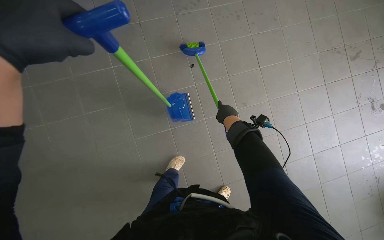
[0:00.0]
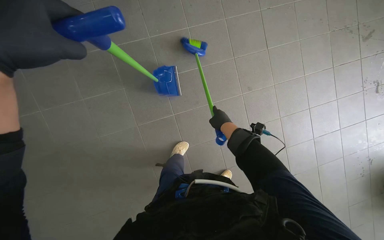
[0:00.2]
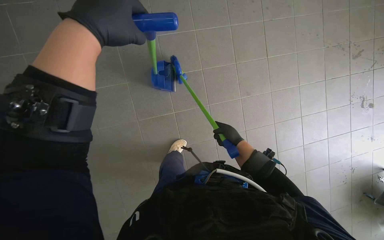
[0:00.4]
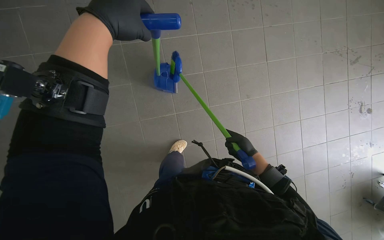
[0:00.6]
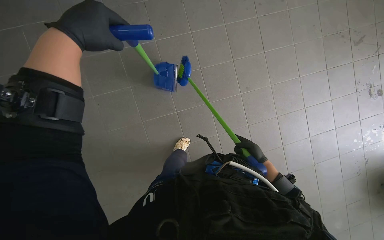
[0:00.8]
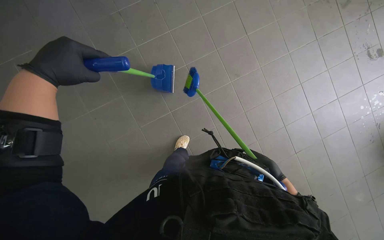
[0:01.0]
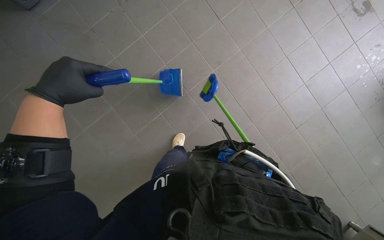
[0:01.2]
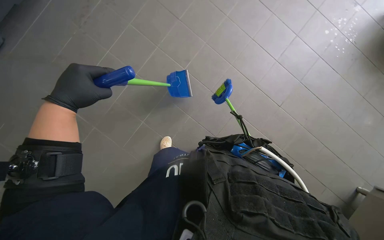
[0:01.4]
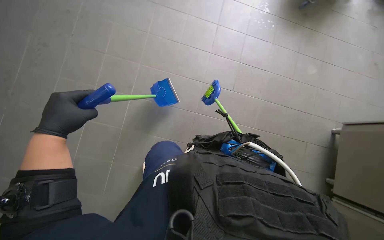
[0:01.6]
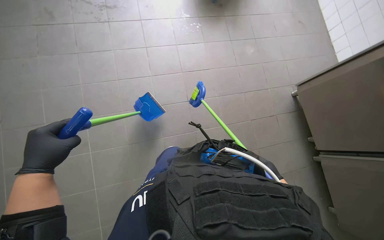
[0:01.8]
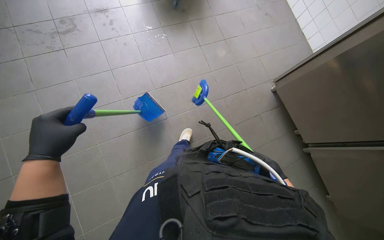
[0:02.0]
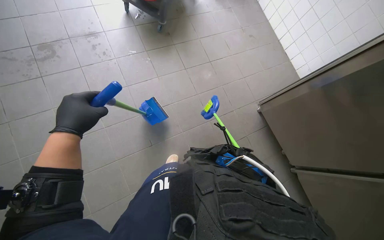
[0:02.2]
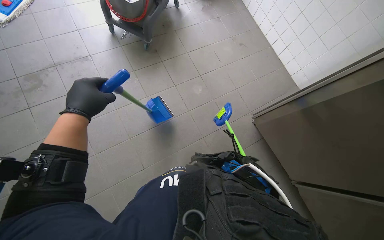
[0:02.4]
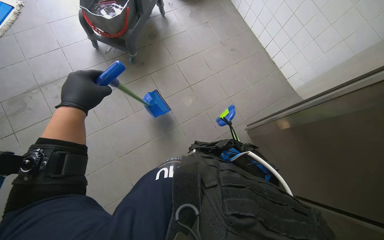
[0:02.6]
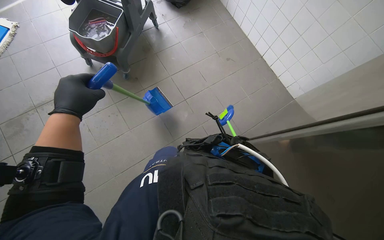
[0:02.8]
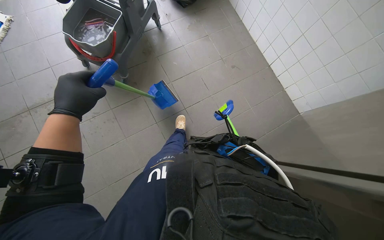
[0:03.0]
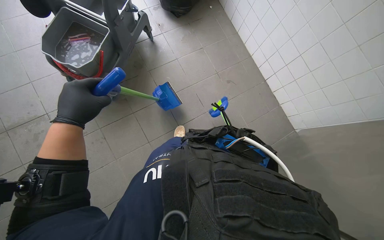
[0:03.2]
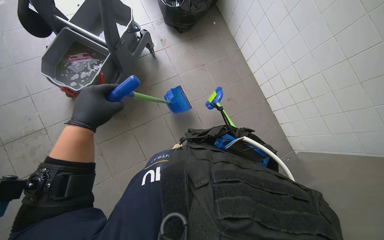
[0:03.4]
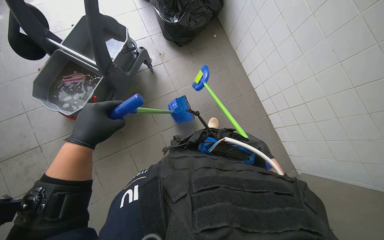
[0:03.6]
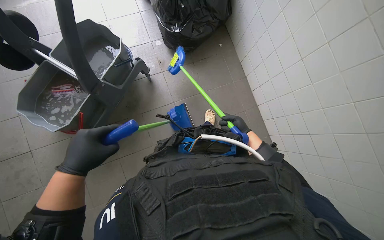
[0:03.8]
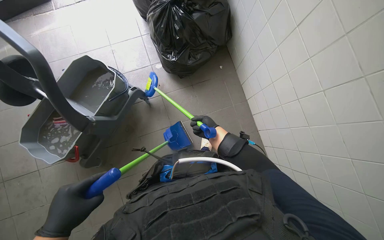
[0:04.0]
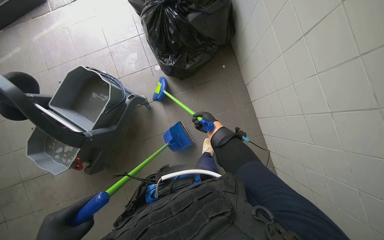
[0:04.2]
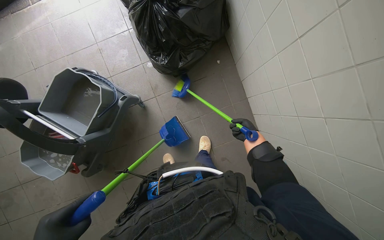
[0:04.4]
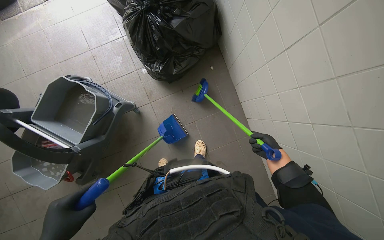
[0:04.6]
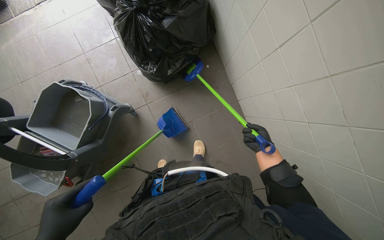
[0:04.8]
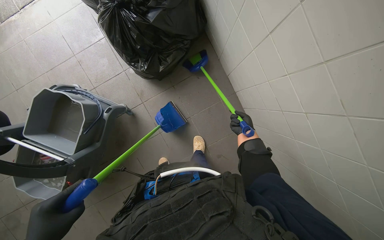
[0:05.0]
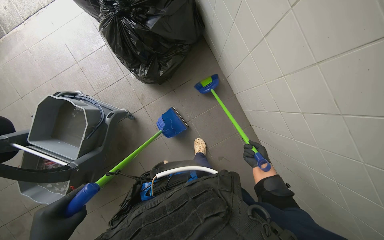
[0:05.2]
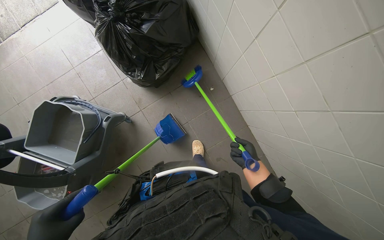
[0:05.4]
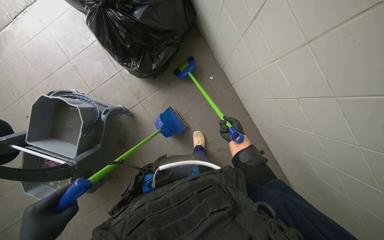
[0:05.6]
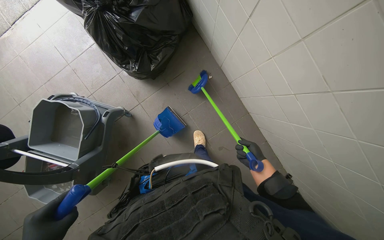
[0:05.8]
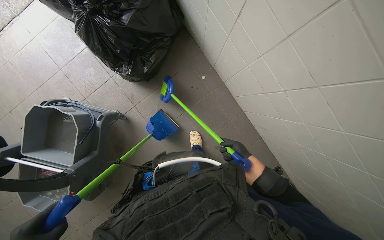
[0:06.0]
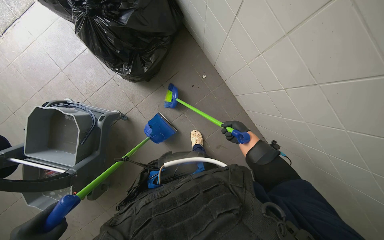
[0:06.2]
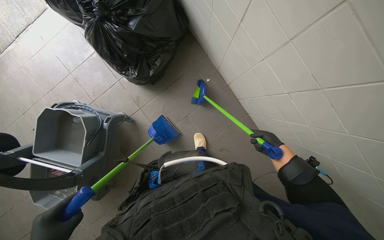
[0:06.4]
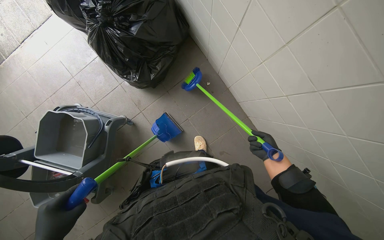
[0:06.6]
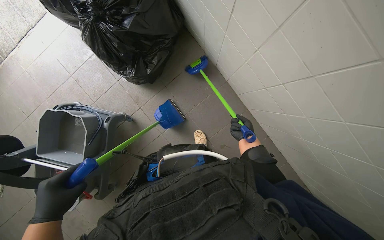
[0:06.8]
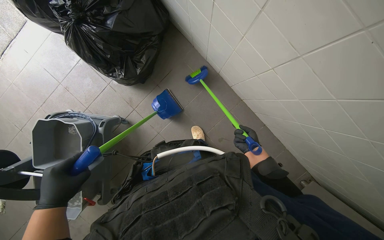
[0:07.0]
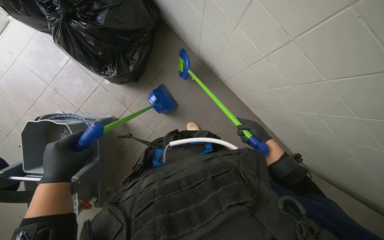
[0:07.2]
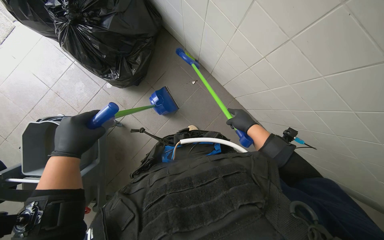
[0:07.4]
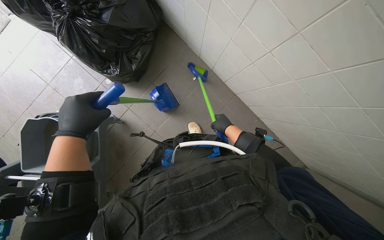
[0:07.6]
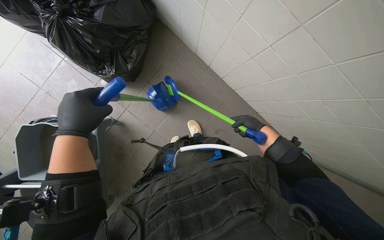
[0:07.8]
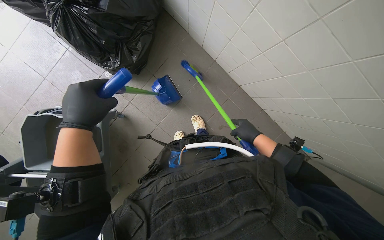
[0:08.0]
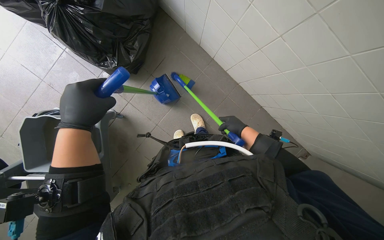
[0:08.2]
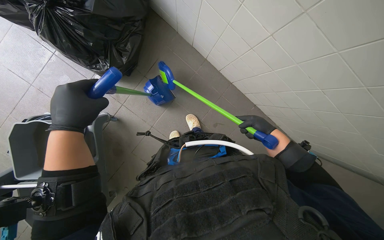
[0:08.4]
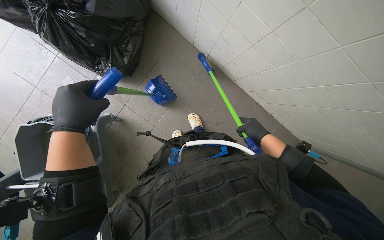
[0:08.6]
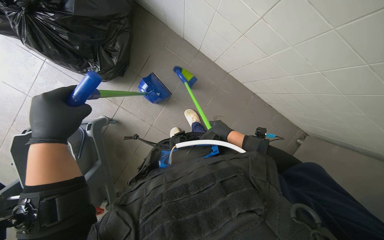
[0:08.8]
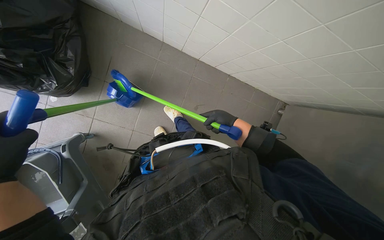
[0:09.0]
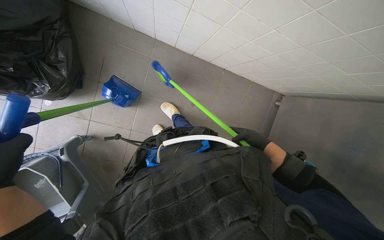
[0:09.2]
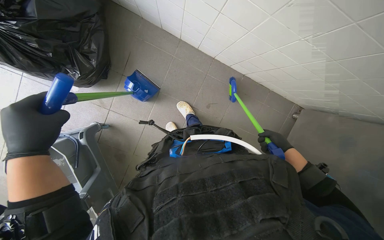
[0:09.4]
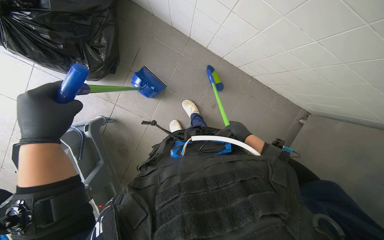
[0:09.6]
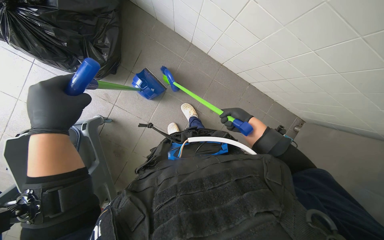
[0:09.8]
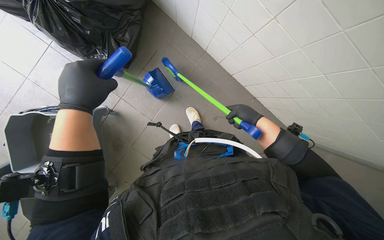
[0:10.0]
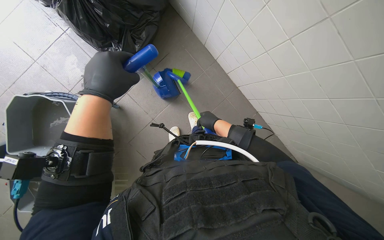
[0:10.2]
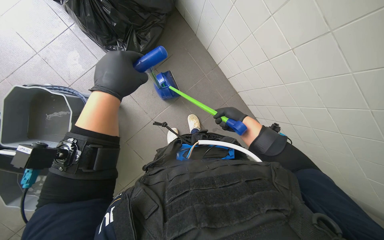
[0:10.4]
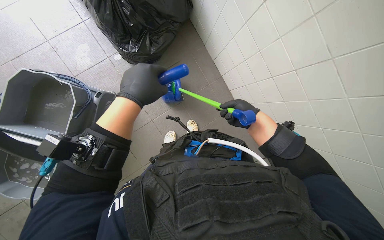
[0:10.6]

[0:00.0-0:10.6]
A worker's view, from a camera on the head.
Job: sweeping floor.
The whole recording: Sweeping tiled floor. The worker sweeps the tiled floor with a broom and dustpan, collecting debris.
0:00.0 to 0:01.6: The left hand moves farther from the camera, some 10 cm.
0:01.6 to 0:03.0: The head travels roughly 50 cm.
0:03.0 to 0:04.6: The camera is carried approximately 60 cm.
0:04.6 to 0:06.0: The right hand moves nearer and farther over approximately 15 cm, changing direction 3 times.
0:06.0 to 0:07.6: The right hand travels to the right and back again, roughly 15 cm each way.
0:07.6 to 0:09.0: The right hand swings left and right, approximately 15 cm each way, with 3 reversals.
0:09.0 to 0:10.6: The scene turns about 40 degrees clockwise in the picture.

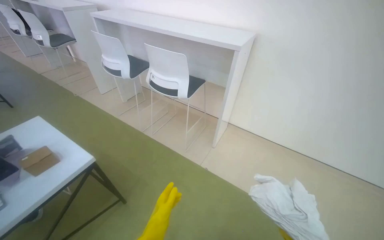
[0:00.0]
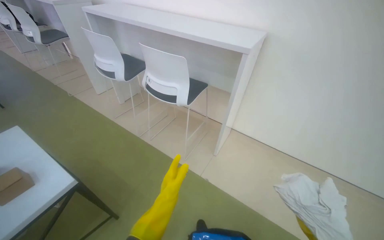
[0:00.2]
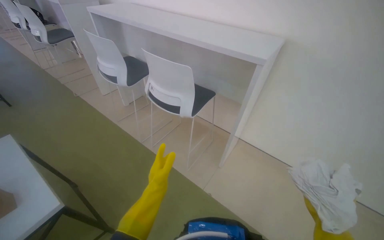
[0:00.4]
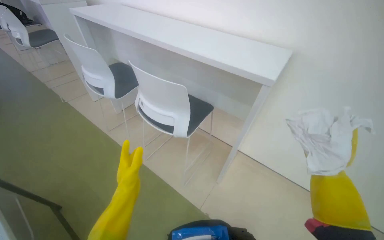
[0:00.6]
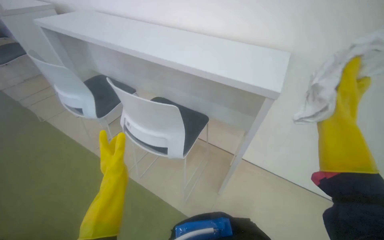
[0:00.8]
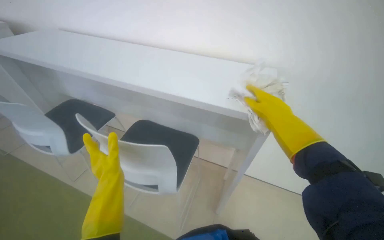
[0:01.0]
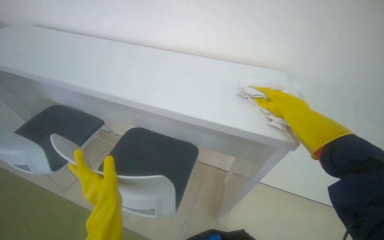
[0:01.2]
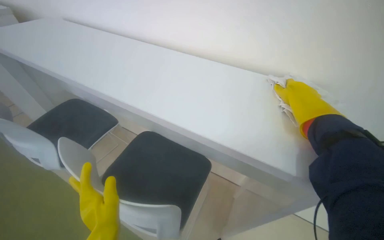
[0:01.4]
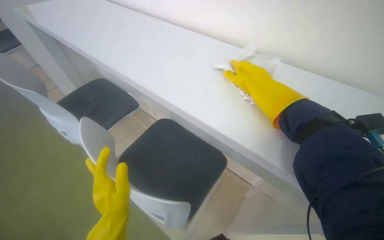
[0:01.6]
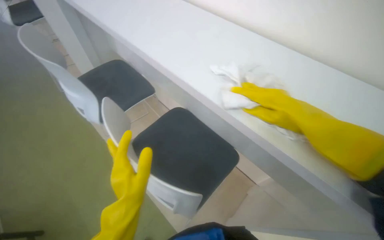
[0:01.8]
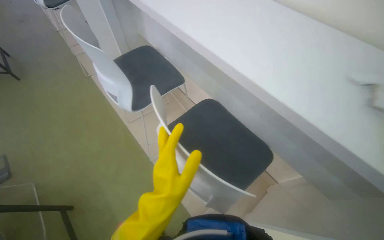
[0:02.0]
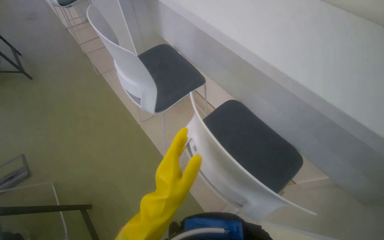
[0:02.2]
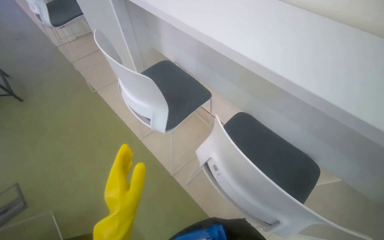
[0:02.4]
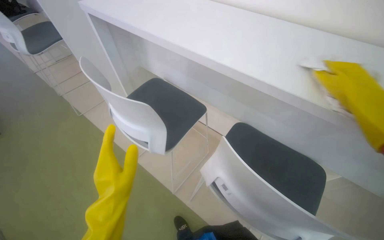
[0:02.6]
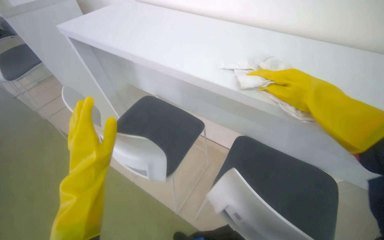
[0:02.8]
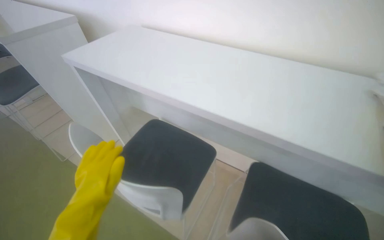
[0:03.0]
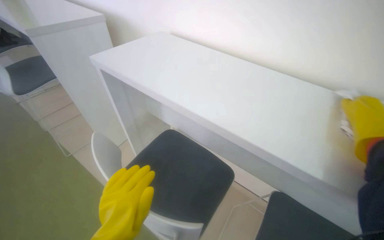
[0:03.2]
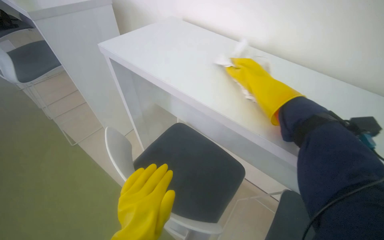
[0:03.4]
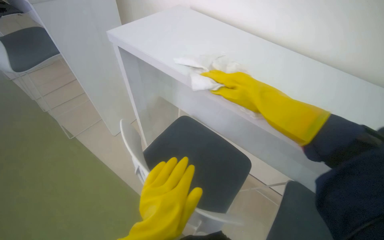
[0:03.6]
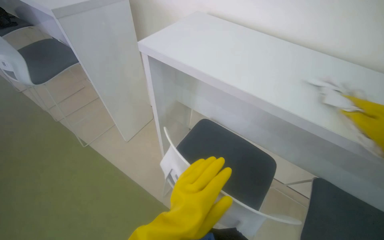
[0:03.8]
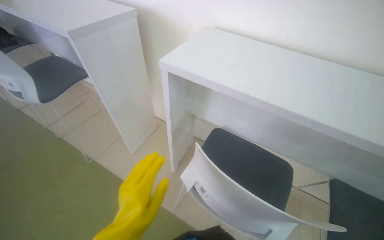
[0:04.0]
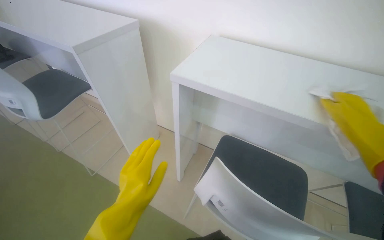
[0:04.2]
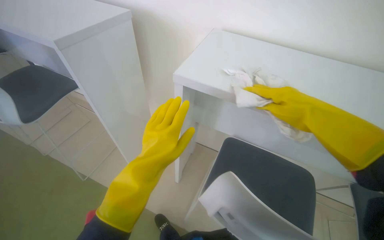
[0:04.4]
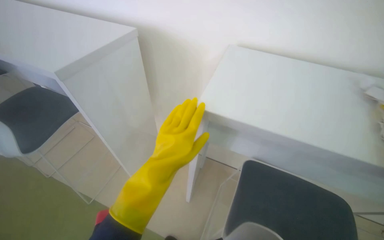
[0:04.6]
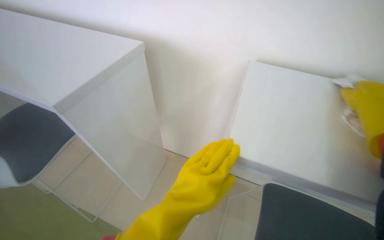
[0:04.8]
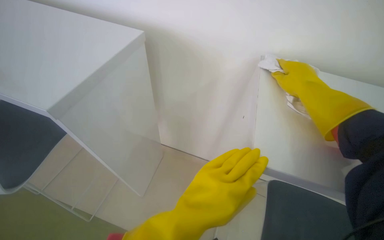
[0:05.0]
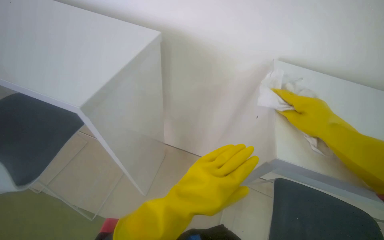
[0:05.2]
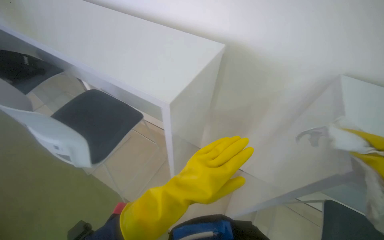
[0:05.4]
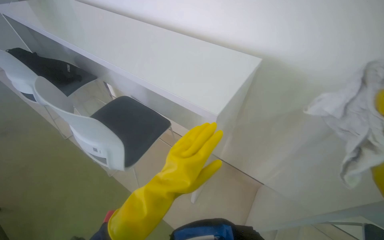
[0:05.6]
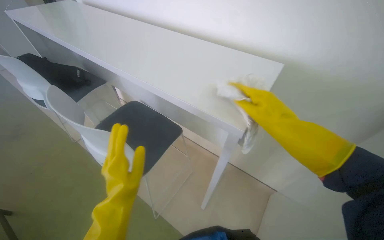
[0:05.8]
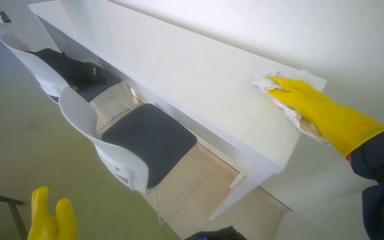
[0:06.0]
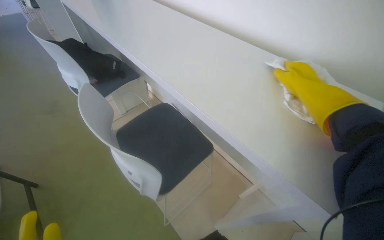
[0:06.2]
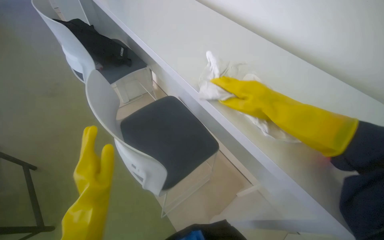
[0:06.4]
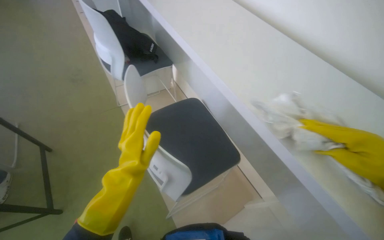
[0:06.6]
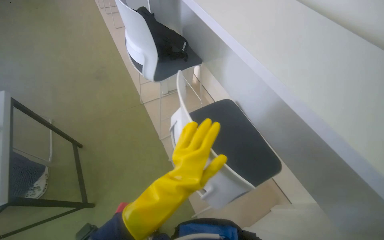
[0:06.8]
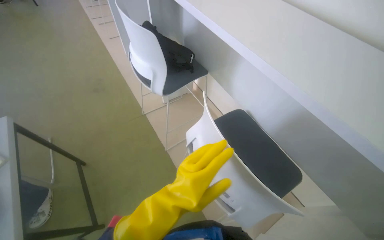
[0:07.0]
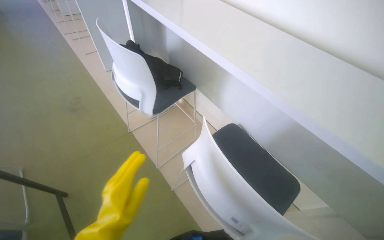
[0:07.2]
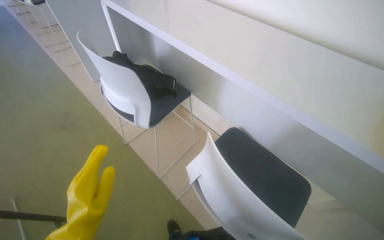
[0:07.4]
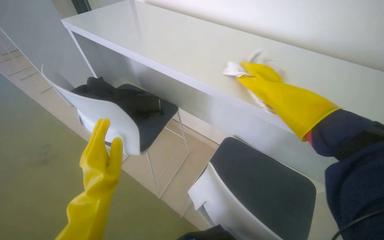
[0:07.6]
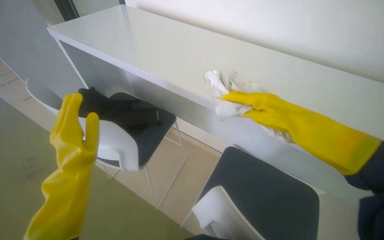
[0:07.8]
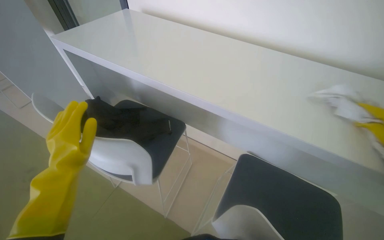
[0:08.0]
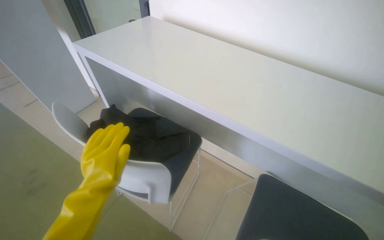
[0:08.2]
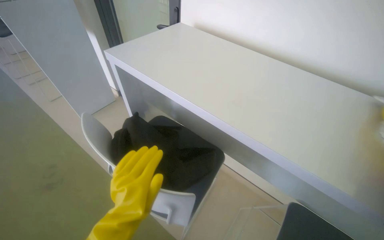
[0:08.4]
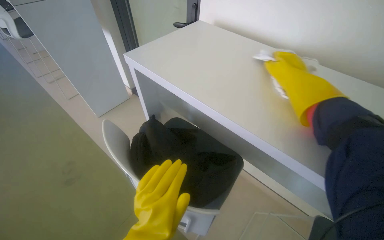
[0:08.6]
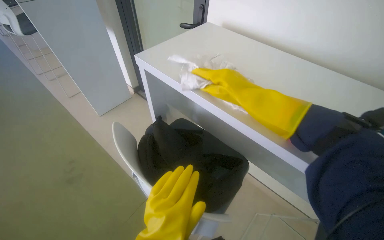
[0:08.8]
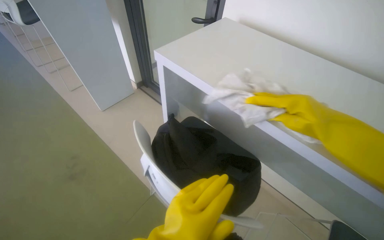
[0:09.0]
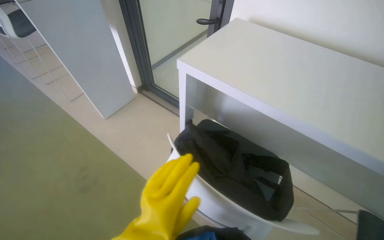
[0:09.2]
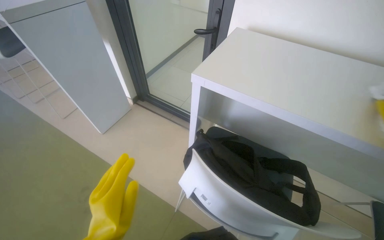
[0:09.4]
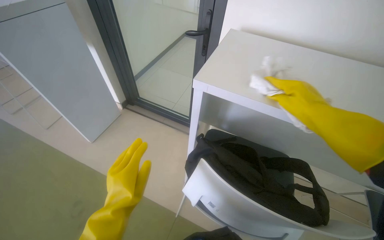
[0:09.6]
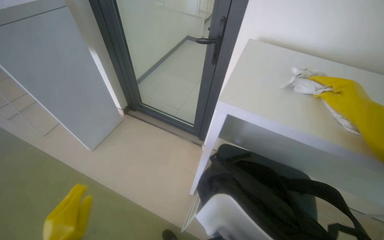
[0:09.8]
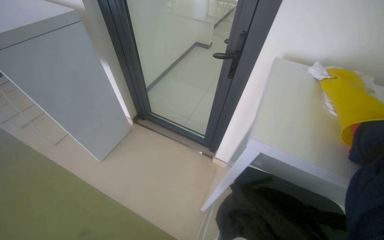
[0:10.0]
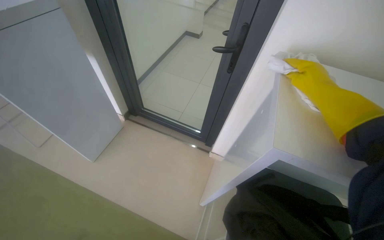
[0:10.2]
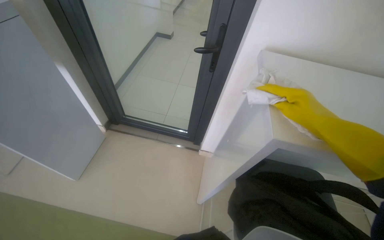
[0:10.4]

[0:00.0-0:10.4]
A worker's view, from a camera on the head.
Job: wiping surfaces.
The whole recording: Cleaning table surface. The worker wipes a long white table surface with a white cloth.
0:00.0 to 0:01.4: The camera travels some 80 cm.
0:01.4 to 0:03.0: The wearer moves roughly 50 cm.
0:07.4 to 0:09.0: The camera is carried about 60 cm.
0:09.0 to 0:10.4: The camera travels some 60 cm. The wearer looks approximately 30 degrees further to the right.
